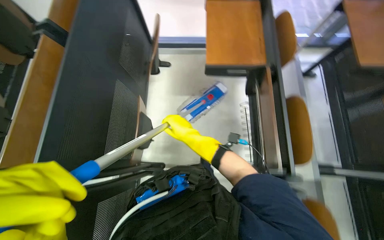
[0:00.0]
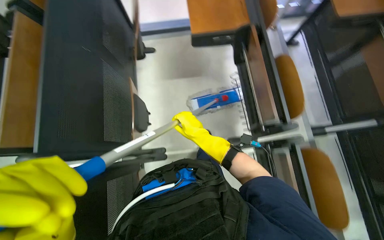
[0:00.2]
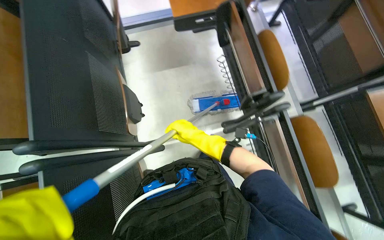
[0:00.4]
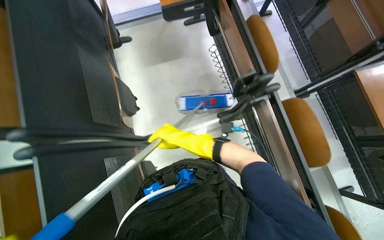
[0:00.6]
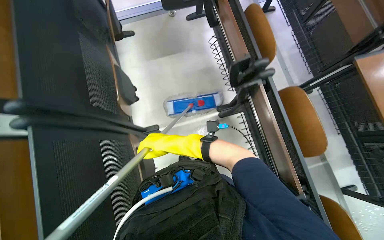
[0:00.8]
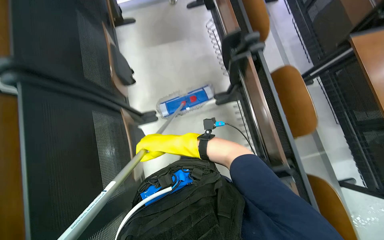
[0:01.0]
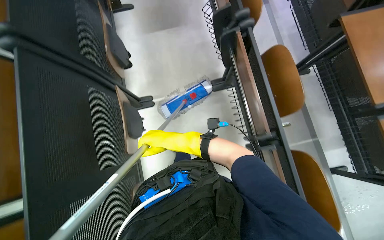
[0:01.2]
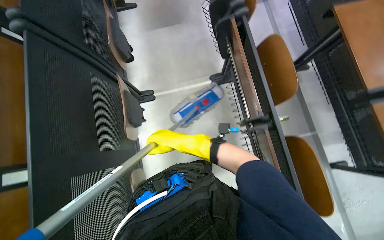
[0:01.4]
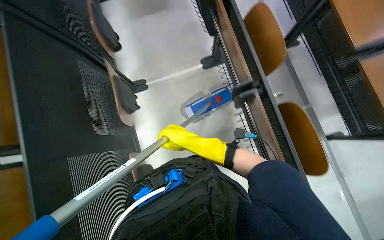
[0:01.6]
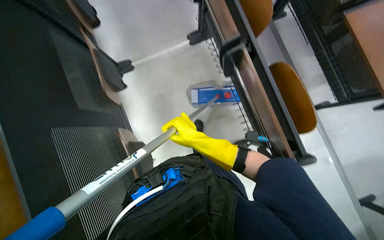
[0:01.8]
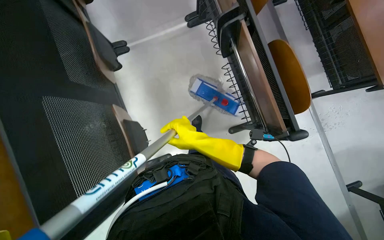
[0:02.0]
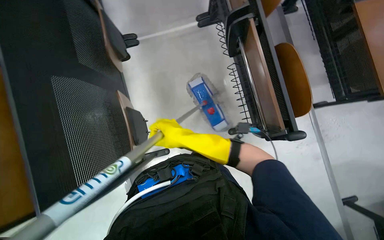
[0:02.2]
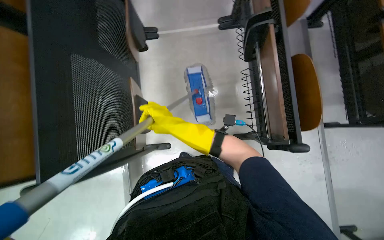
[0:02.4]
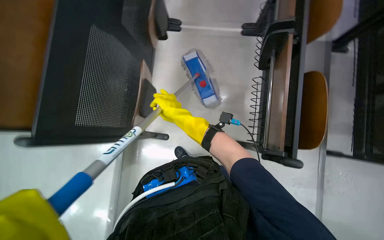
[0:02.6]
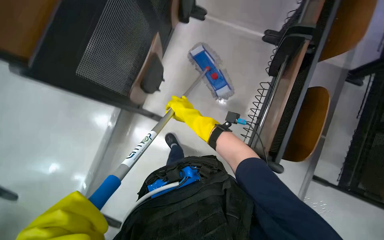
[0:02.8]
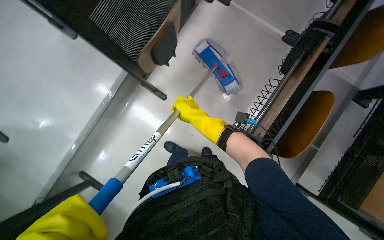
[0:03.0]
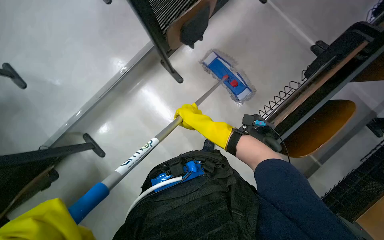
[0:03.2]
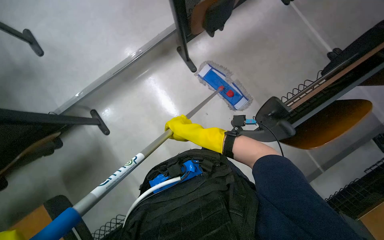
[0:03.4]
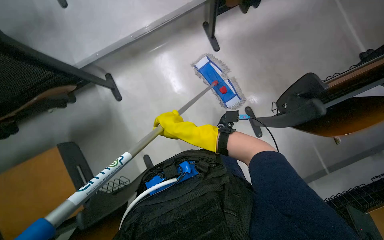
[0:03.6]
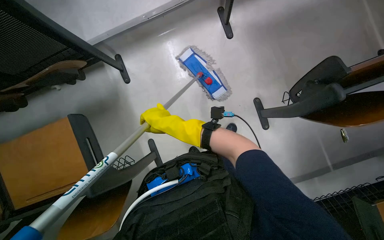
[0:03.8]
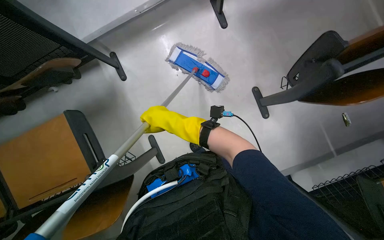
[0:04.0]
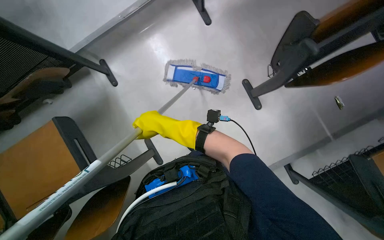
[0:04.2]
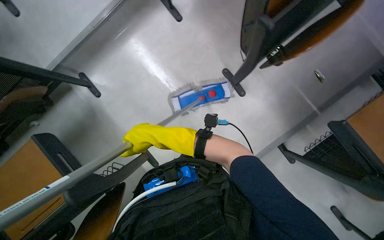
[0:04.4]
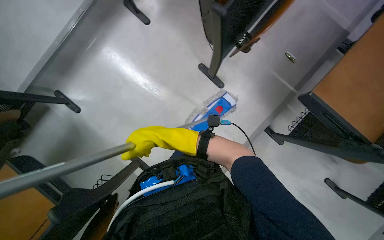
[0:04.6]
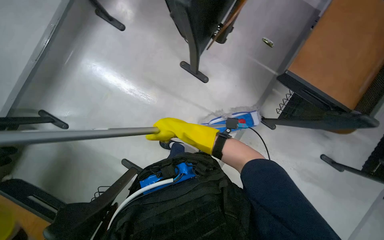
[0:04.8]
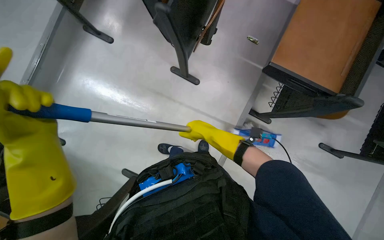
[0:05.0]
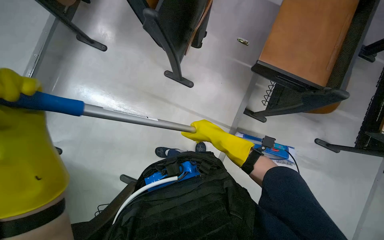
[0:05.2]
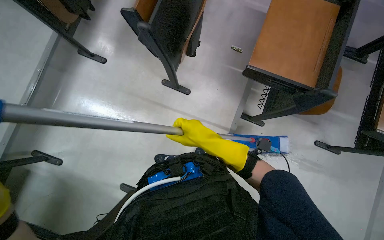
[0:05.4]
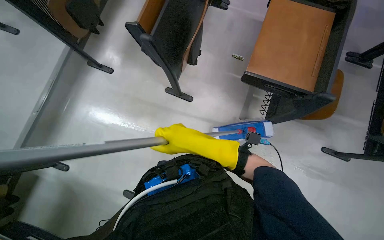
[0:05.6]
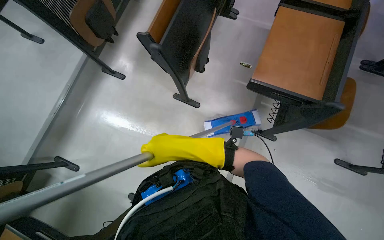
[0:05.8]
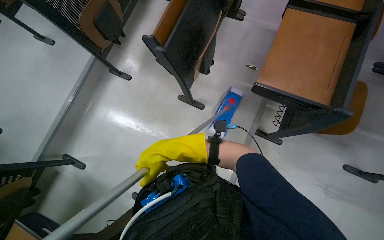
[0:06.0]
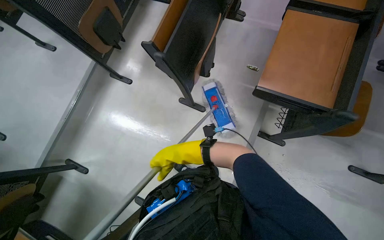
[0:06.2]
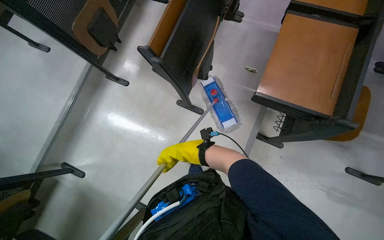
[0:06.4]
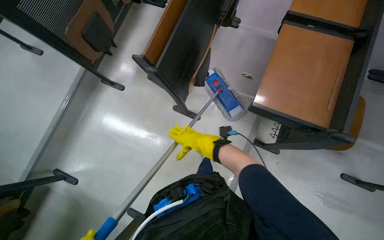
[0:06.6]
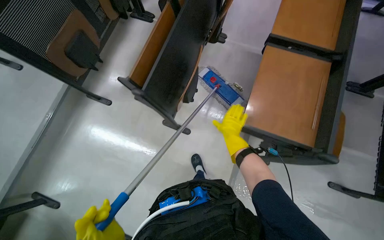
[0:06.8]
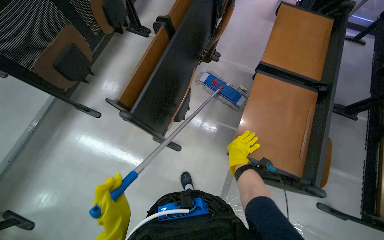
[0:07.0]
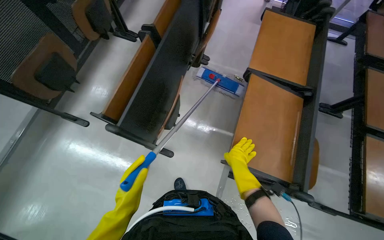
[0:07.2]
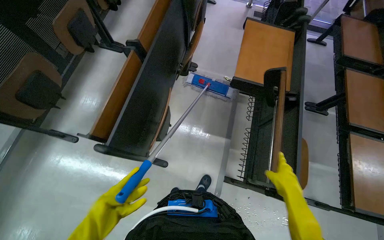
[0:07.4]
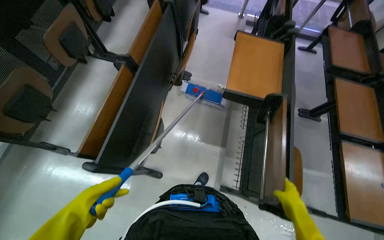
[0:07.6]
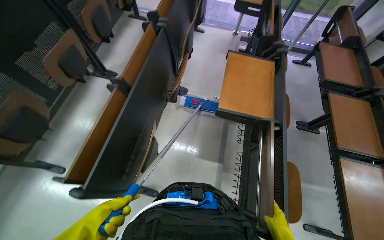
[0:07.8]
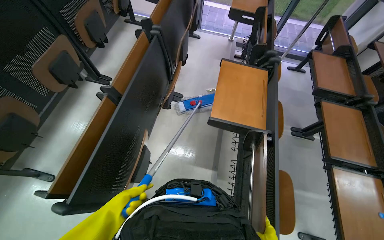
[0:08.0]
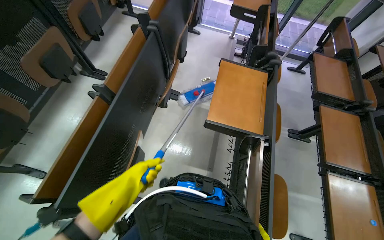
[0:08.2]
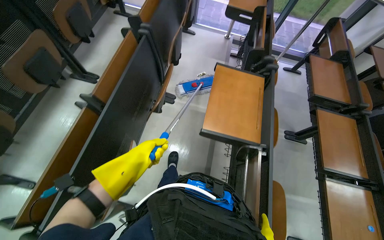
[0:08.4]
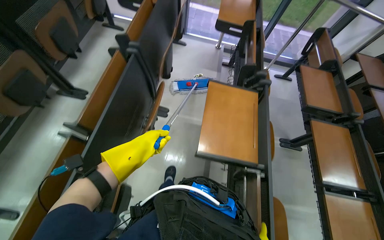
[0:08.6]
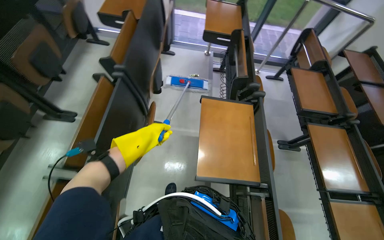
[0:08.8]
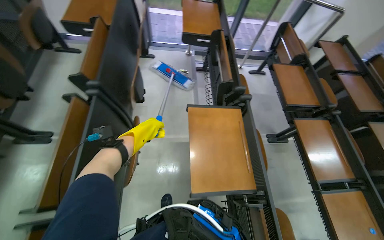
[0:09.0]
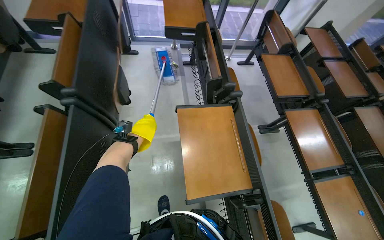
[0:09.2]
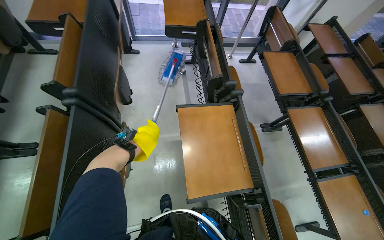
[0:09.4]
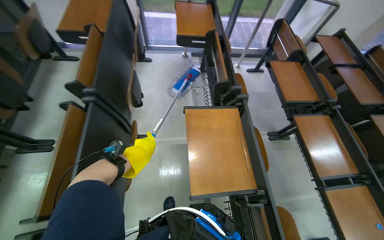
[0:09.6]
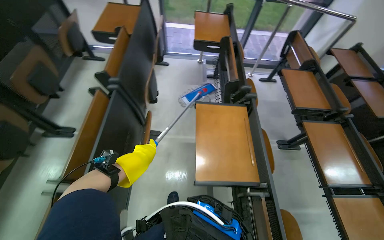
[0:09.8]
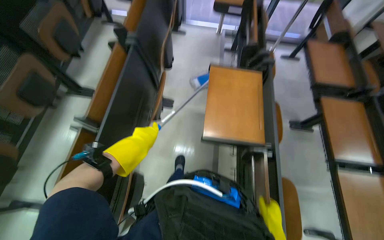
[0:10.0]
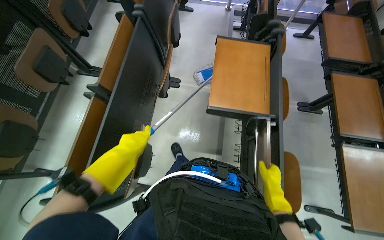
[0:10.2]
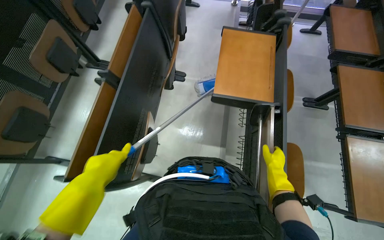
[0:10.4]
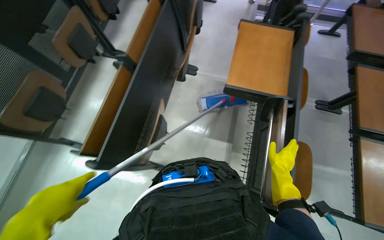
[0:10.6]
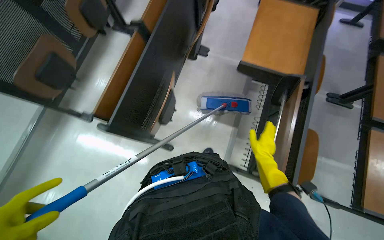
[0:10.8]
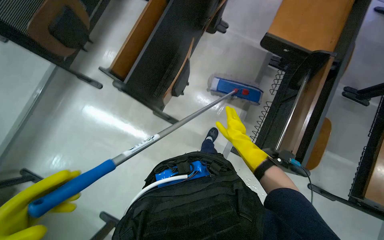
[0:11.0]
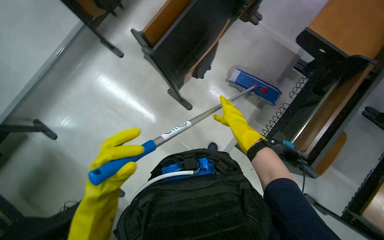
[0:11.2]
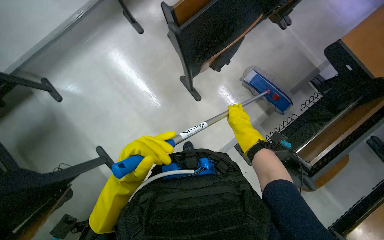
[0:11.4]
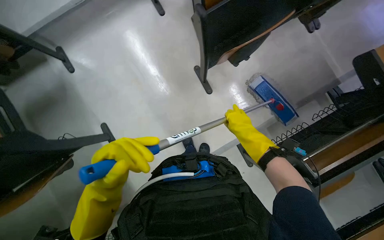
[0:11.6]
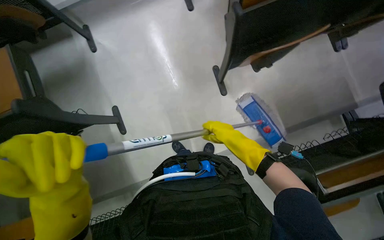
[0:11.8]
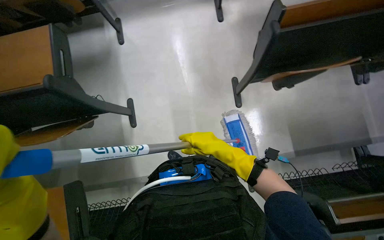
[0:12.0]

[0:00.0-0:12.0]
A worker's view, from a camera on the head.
Job: mopping floor.
The whole recording: Mopping lecture hall floor. The worker mops the floor in the lecture hall, moving between rows of desks.
0:00.0 to 0:01.6: The camera travels roughly 80 cm.
0:01.6 to 0:03.0: The camera travels roughly 40 cm. The scene rotates clockwise by some 50 degrees.
0:03.0 to 0:04.4: The camera is carried approximately 50 cm.
0:04.4 to 0:06.0: The view tilts roughly 15 degrees upward. The scene rotates counterclockwise by some 25 degrees.
0:06.0 to 0:07.6: The wearer moves roughly 40 cm.
0:07.6 to 0:09.0: The camera travels approximately 60 cm. The head rotates some 15 degrees to the right.
0:09.0 to 0:10.4: The wearer moves about 40 cm.
0:10.4 to 0:12.0: The wearer moves about 60 cm. The view tips downward by roughly 15 degrees. The scene turns about 70 degrees clockwise in the picture.

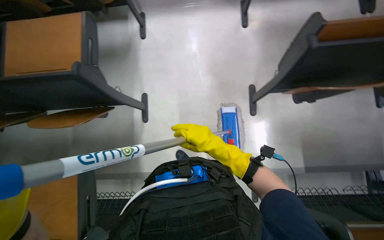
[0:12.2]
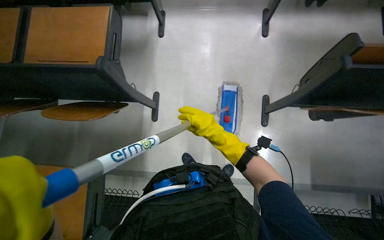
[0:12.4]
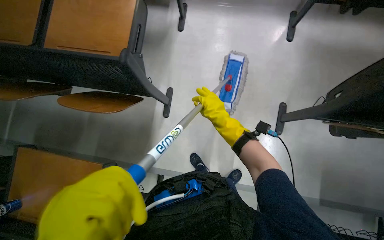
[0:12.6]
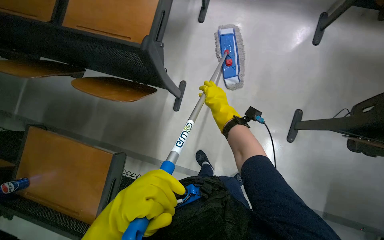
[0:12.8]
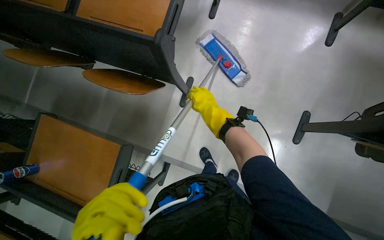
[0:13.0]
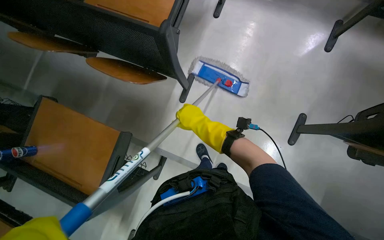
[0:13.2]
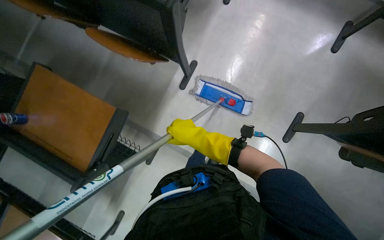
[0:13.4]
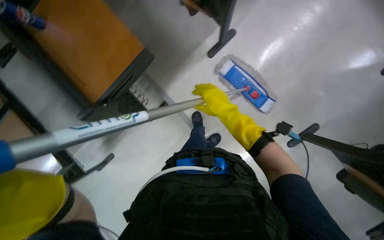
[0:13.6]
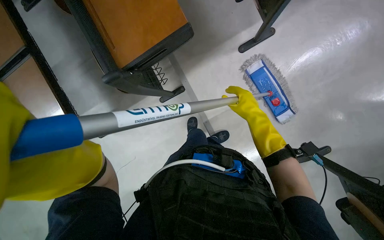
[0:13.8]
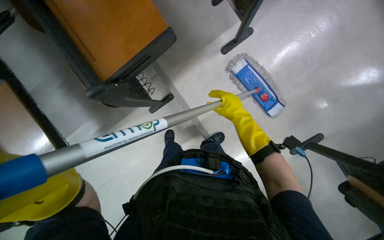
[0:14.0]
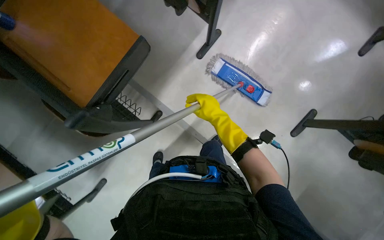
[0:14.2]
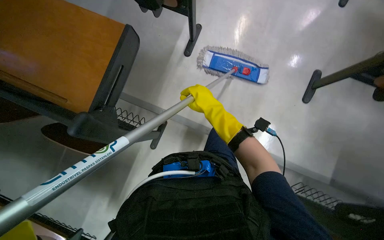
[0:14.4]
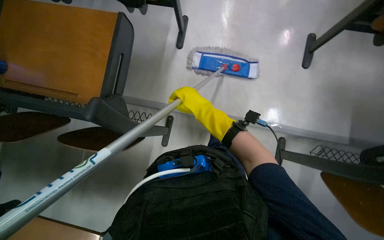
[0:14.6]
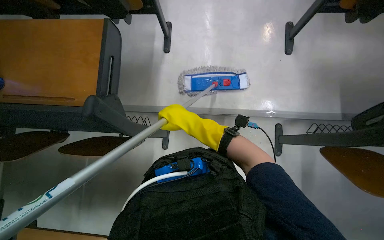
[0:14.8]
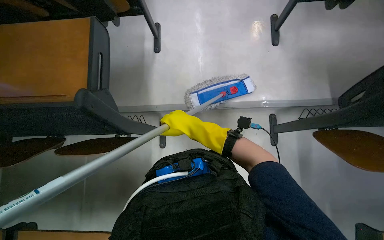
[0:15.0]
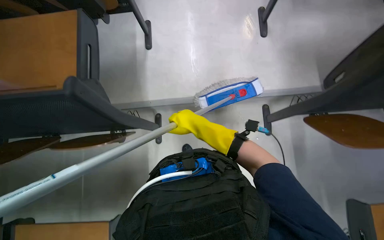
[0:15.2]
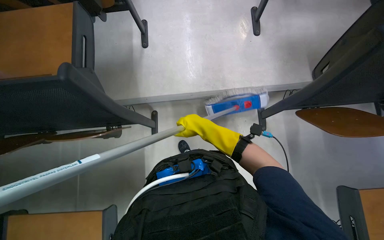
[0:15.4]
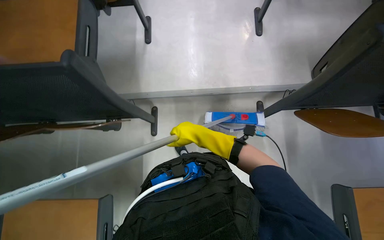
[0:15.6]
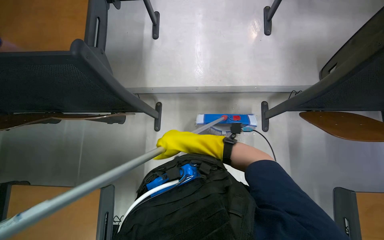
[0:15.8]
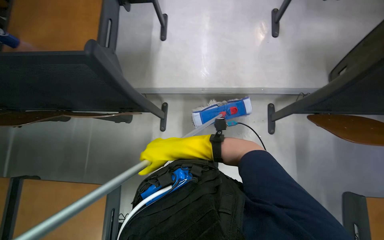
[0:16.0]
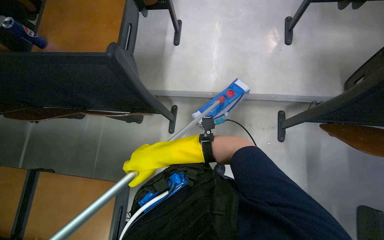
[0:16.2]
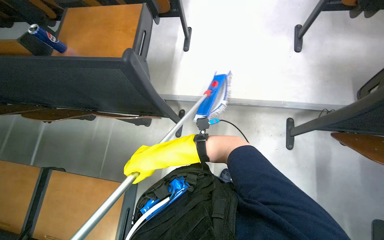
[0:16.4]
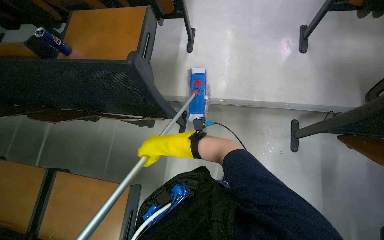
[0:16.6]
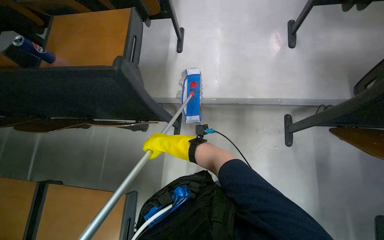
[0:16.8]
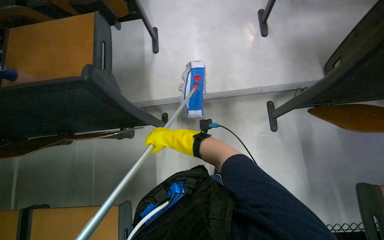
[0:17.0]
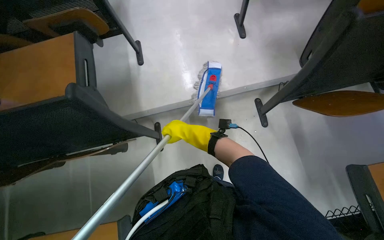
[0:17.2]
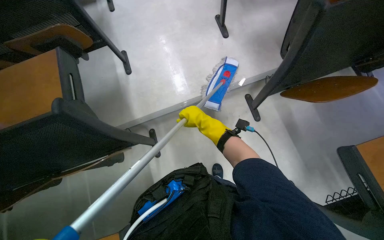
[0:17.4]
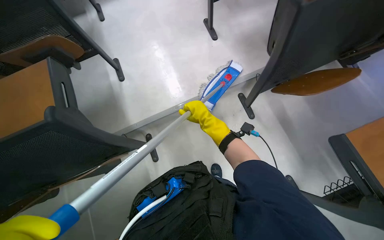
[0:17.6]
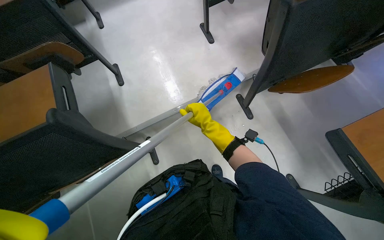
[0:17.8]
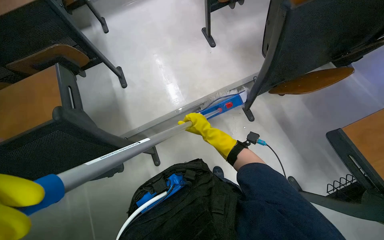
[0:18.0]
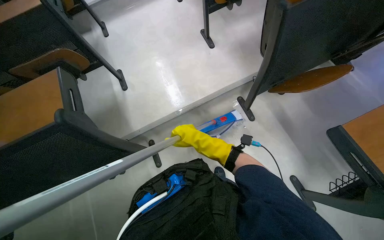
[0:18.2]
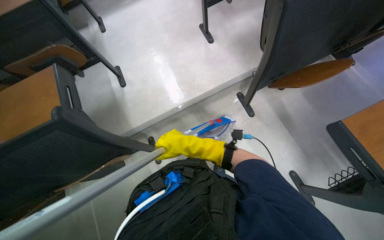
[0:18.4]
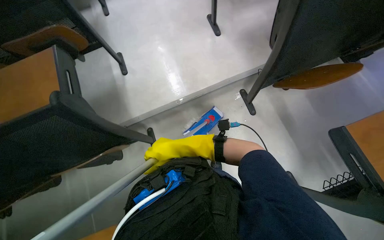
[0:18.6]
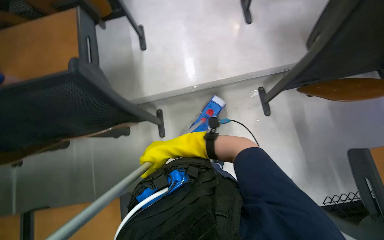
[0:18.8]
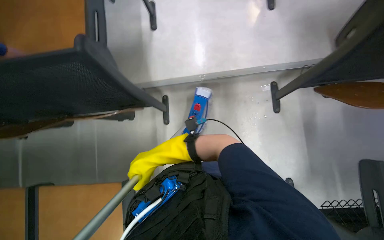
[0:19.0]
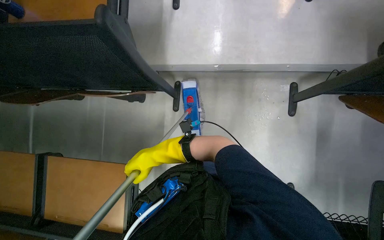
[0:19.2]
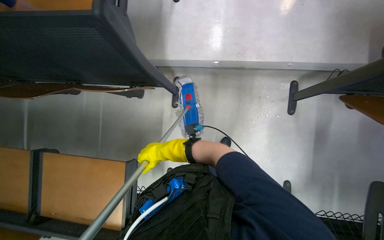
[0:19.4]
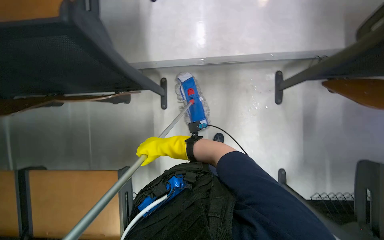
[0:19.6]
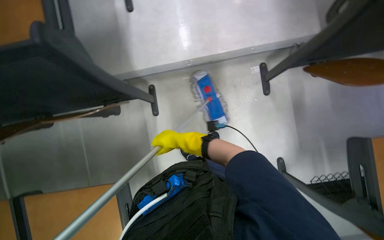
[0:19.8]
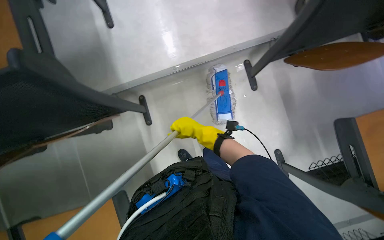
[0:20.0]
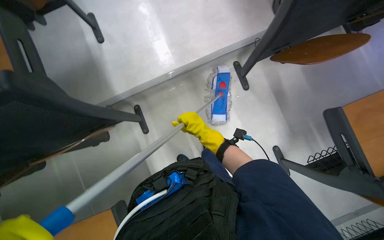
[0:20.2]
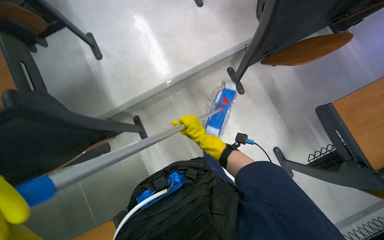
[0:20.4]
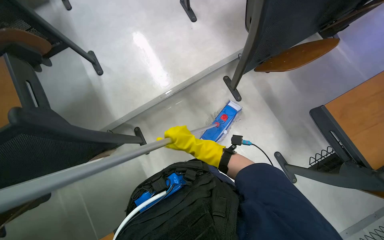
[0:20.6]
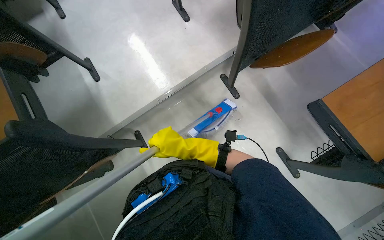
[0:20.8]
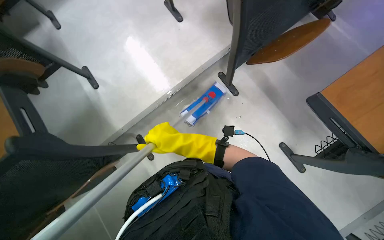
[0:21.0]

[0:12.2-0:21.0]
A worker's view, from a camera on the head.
Job: mopping floor.
The whole recording: Mopping lecture hall floor. The worker mops the floor in the lecture hall, moving between rows of desks.
0:12.2 to 0:13.6: The camera pitches downward, by roughly 20 degrees. The scene turns about 50 degrees clockwise in the picture.
0:13.6 to 0:15.2: The scene turns about 25 degrees counterclockwise in the picture.
0:15.2 to 0:16.6: The right hand moves down the picture and to the left, approximately 30 cm.
0:16.6 to 0:18.0: The scene rotates counterclockwise by approximately 30 degrees. The right hand is displaced to the right by about 30 cm.
0:18.0 to 0:19.6: The camera pitches downward, by roughly 20 degrees. The right hand shifts some 35 cm to the left, down the picture and farther from the camera.
0:19.6 to 0:21.0: The scene rotates counterclockwise by roughly 35 degrees. The right hand heads to the right and nearer to the camera, covering about 35 cm.
